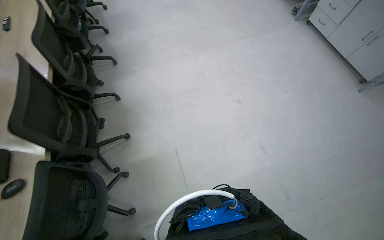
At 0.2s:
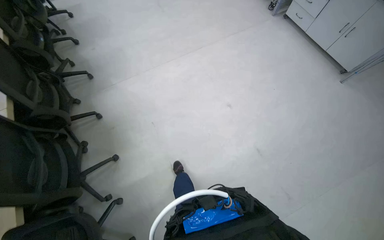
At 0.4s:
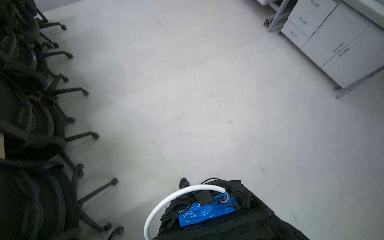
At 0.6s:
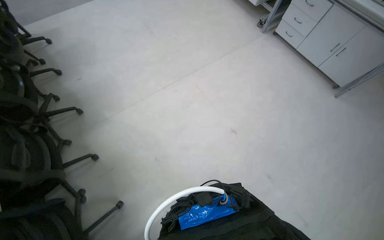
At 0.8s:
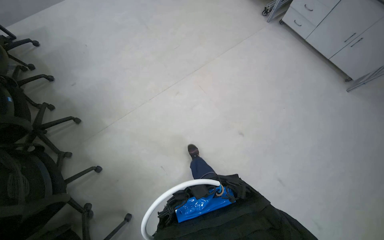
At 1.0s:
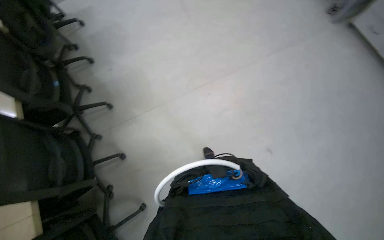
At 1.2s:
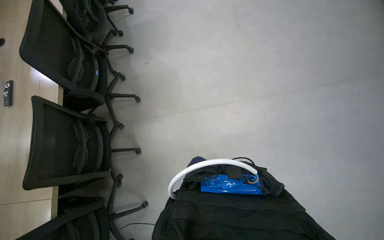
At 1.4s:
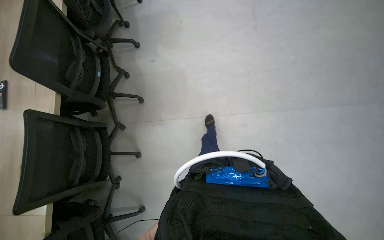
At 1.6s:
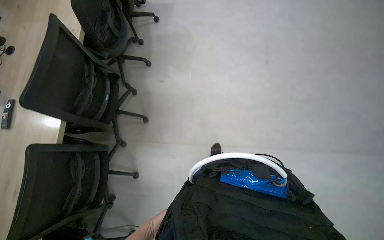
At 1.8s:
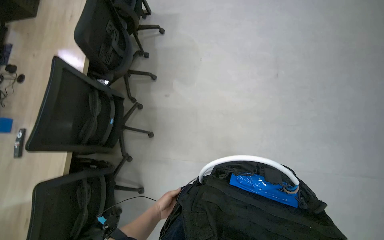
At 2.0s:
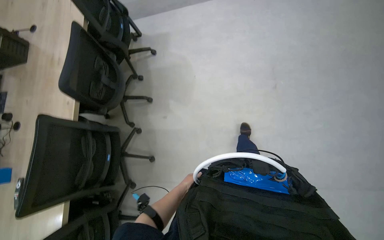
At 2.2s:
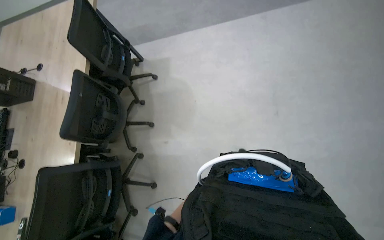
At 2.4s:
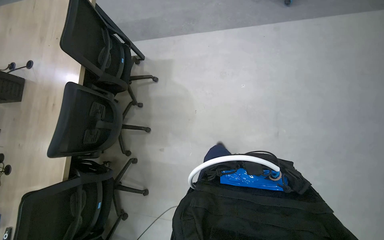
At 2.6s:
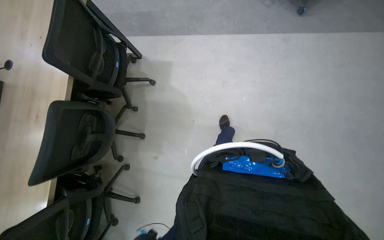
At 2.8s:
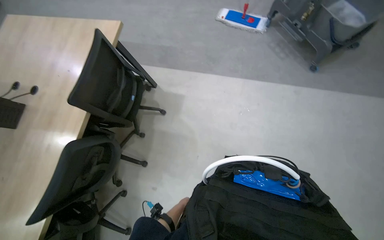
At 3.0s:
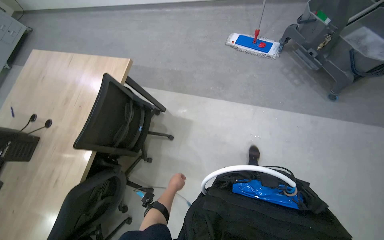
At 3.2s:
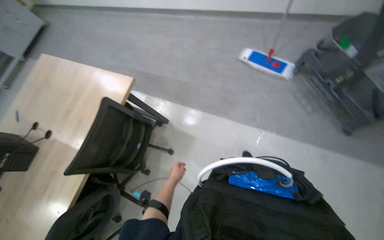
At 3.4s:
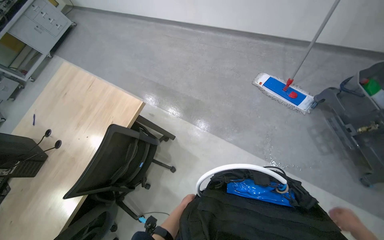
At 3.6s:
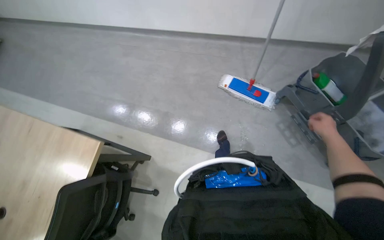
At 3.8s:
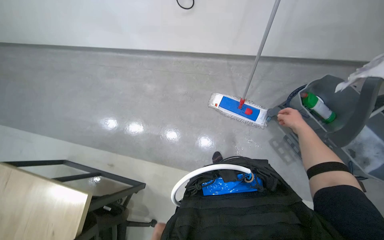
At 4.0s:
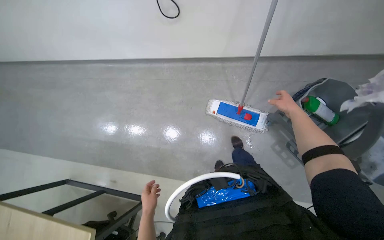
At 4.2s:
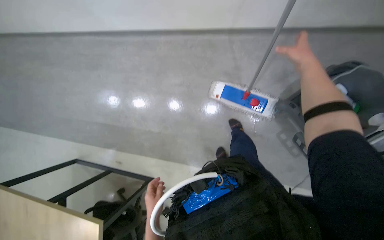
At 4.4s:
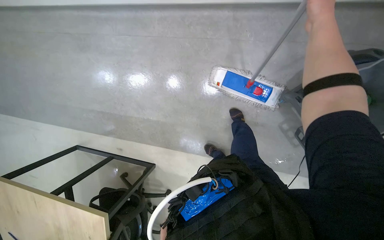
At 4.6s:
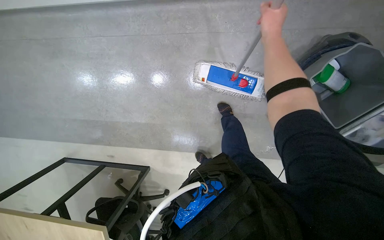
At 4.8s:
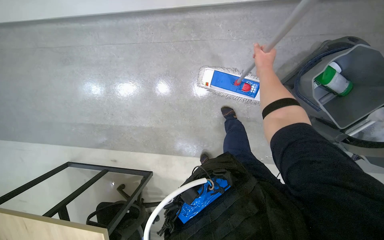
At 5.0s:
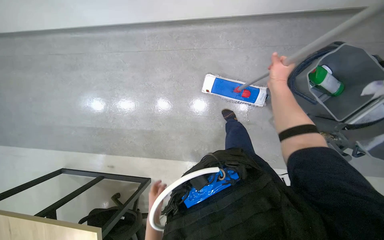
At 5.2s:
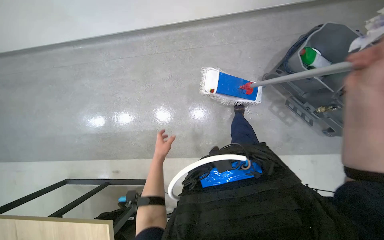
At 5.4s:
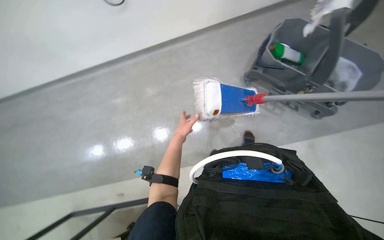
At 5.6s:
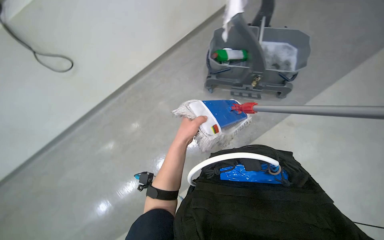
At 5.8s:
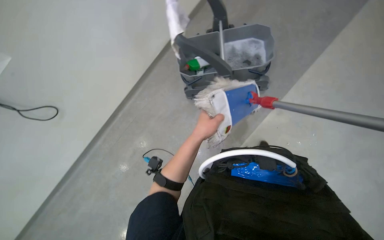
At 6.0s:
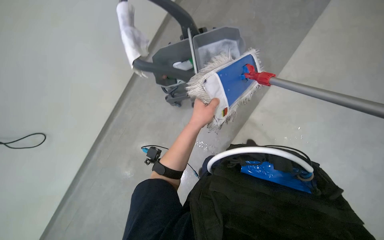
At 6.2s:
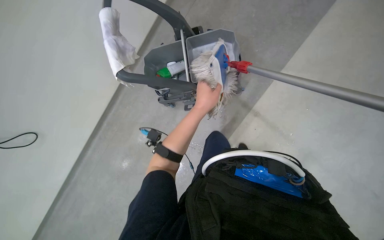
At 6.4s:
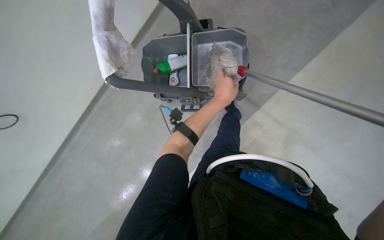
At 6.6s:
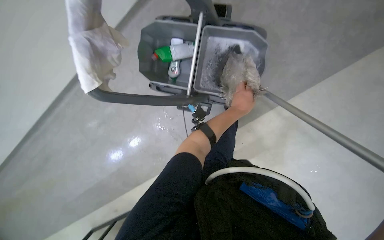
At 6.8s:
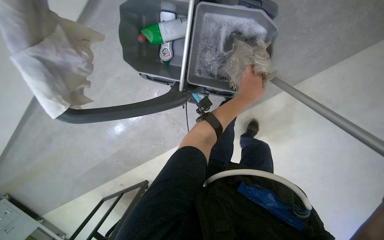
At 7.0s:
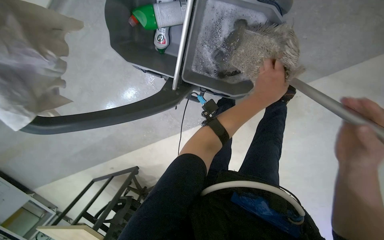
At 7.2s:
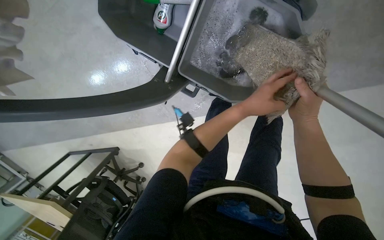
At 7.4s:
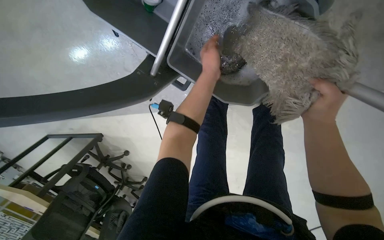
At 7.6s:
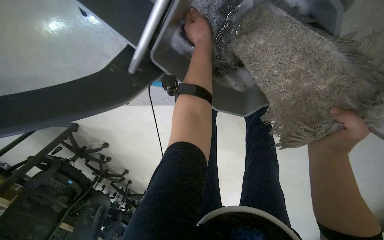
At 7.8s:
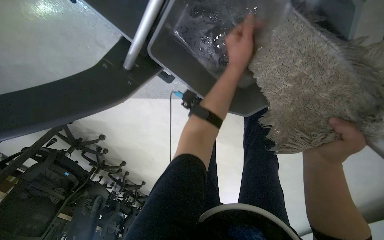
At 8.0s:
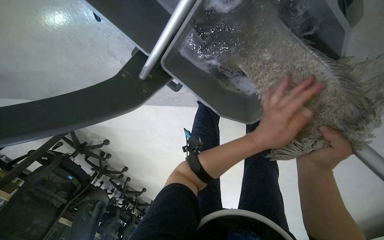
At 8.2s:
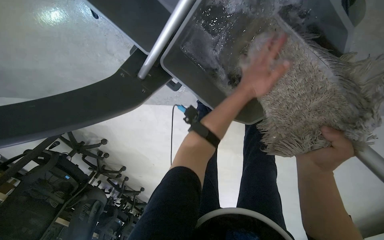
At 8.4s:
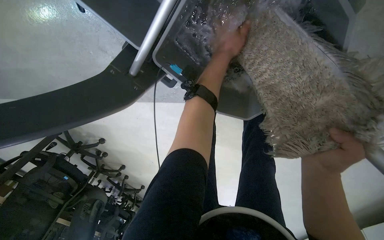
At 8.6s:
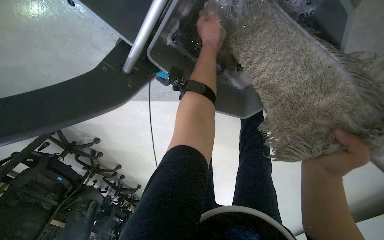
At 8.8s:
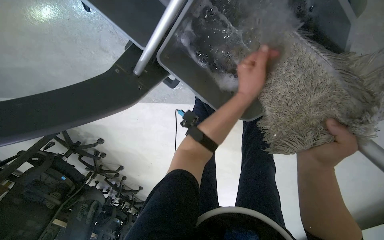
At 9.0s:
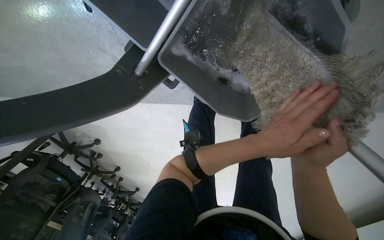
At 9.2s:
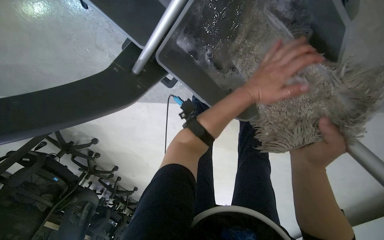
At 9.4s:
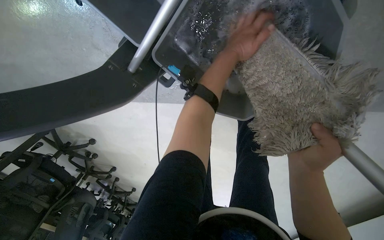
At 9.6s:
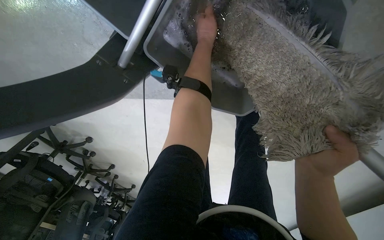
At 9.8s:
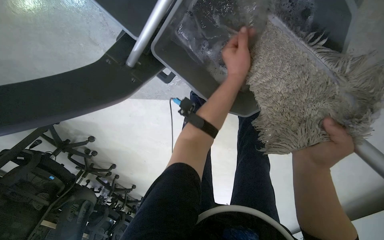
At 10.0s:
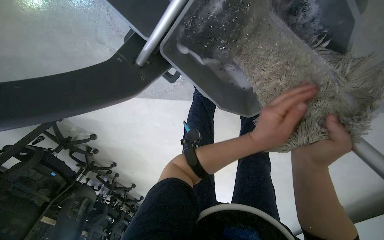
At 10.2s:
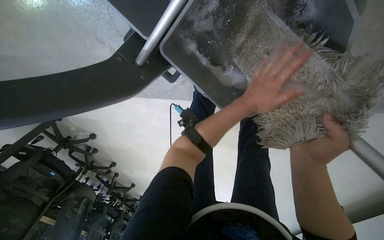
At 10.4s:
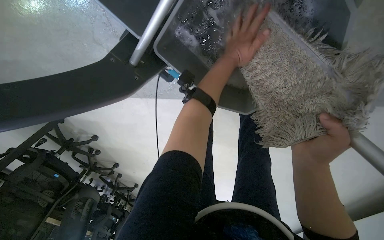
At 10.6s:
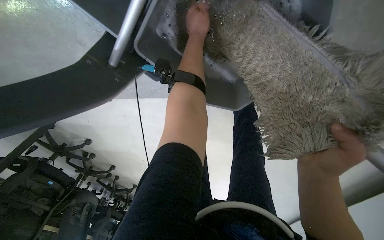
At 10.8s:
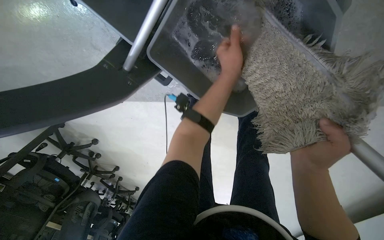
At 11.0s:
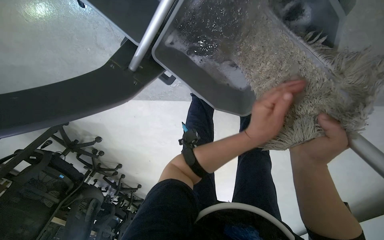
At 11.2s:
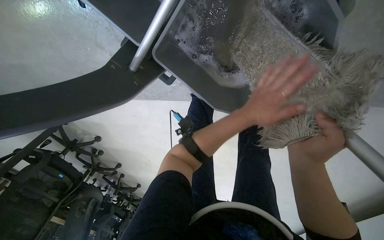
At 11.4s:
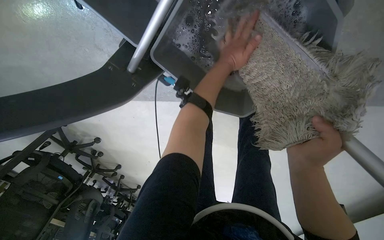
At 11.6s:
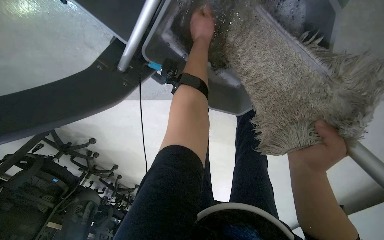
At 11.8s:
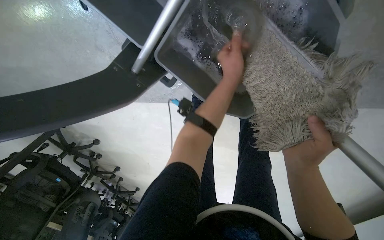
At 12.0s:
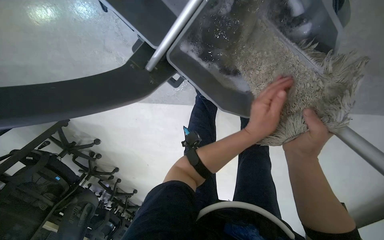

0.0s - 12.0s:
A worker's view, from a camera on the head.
Job: mopping floor.
The whole recording: Mopping the floor. The worker mops the floor using a flat mop and a cleaning cart.
0.0s - 1.6s: The camera travels roughly 1.5 m. The camera pitches downward, by roughly 15 degrees.
1.6s - 3.0s: The wearer moves approximately 1.5 m.
3.0s - 4.4s: The camera is carried about 1 m. The wearer looks roughly 15 degrees further downward.
4.4s - 6.0s: The wearer moves roughly 50 cm. The camera pitches upward, by about 30 degrees. Everything in view rotates about 50 degrees counterclockwise.
6.0s - 7.6s: The camera is carried some 60 cm. The camera sweeps to the right, by about 20 degrees. The view tilts about 35 degrees downward. The scene rotates clockwise by roughly 25 degrees.
7.6s - 9.0s: The left hand goes up and down the picture, about 30 cm each way, reversing 2 times.
9.0s - 10.4s: The left hand goes up and down the picture, approximately 30 cm each way, reversing 2 times.
10.4s - 12.0s: The left hand moves up and down the picture over approximately 30 cm, changing direction 3 times.

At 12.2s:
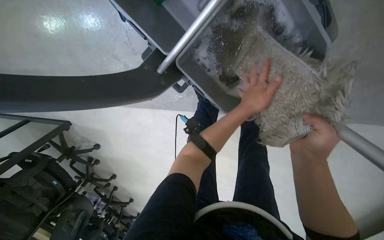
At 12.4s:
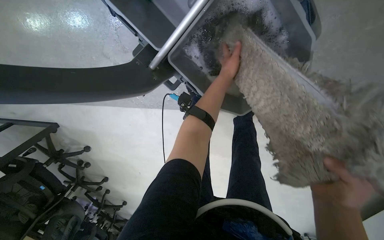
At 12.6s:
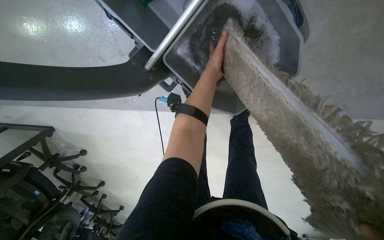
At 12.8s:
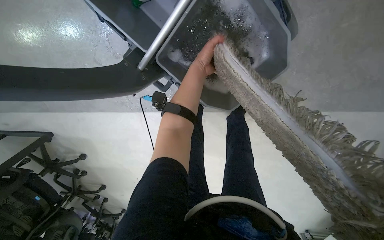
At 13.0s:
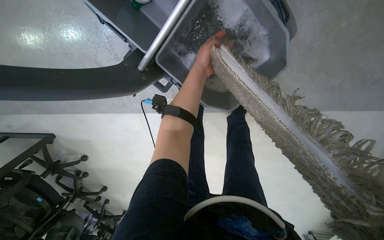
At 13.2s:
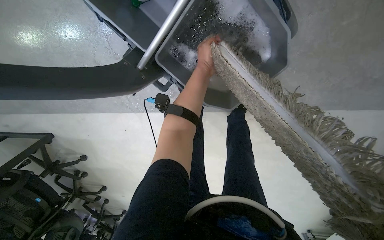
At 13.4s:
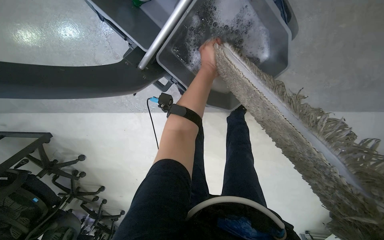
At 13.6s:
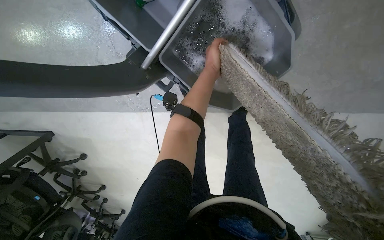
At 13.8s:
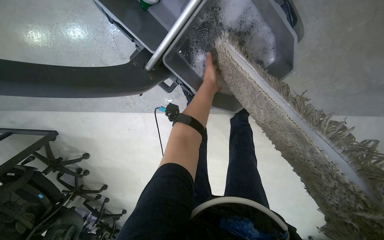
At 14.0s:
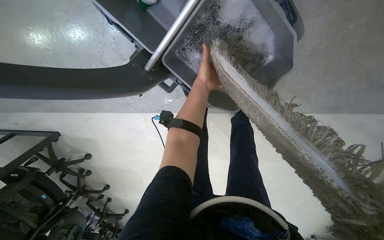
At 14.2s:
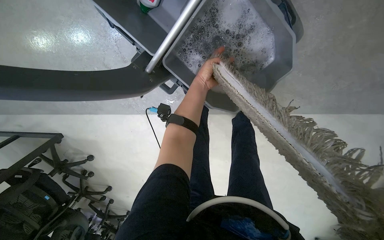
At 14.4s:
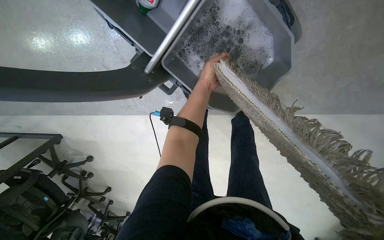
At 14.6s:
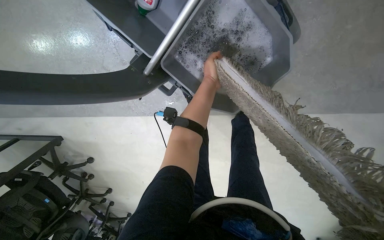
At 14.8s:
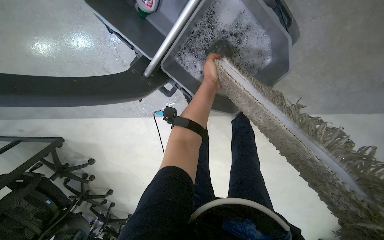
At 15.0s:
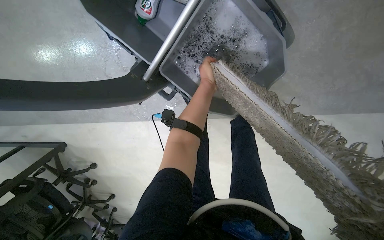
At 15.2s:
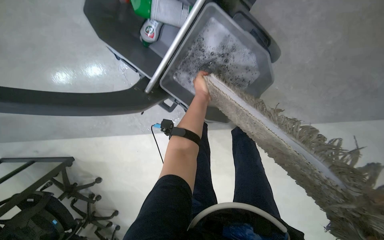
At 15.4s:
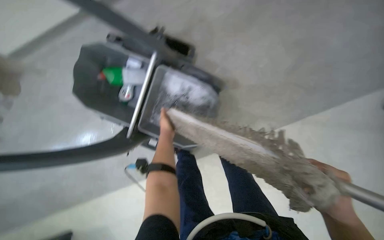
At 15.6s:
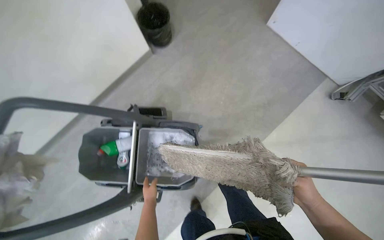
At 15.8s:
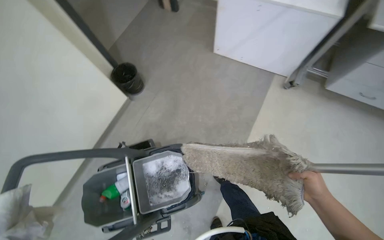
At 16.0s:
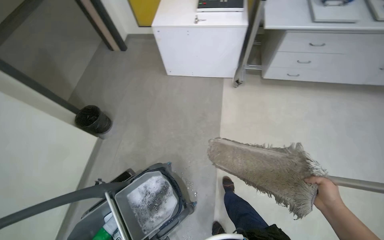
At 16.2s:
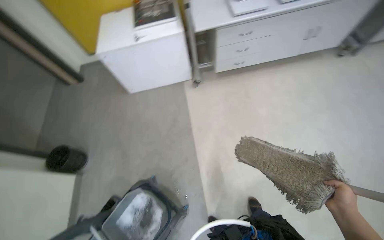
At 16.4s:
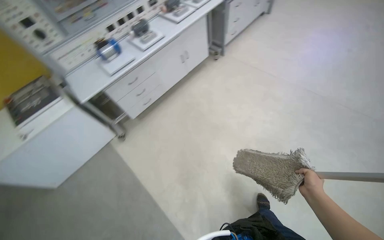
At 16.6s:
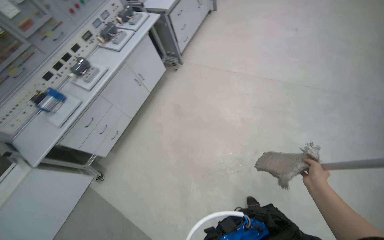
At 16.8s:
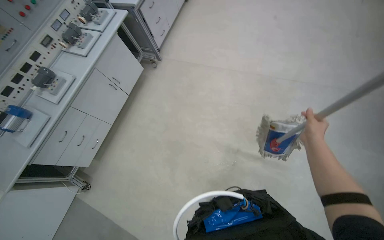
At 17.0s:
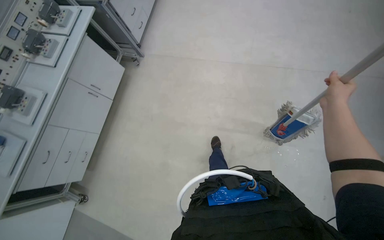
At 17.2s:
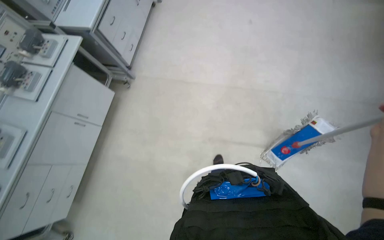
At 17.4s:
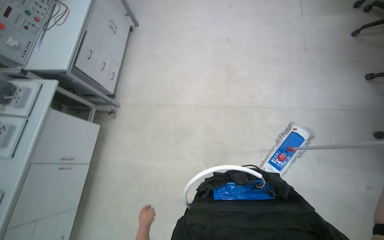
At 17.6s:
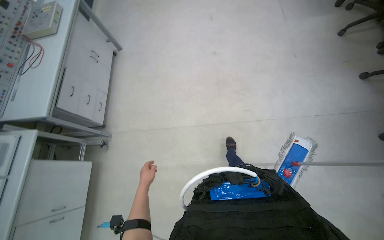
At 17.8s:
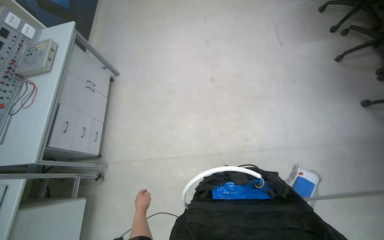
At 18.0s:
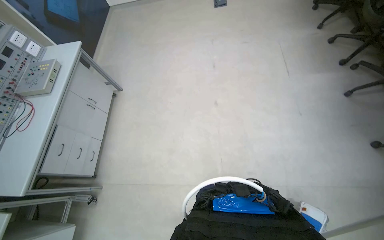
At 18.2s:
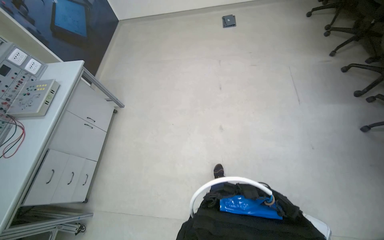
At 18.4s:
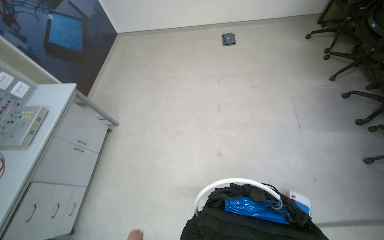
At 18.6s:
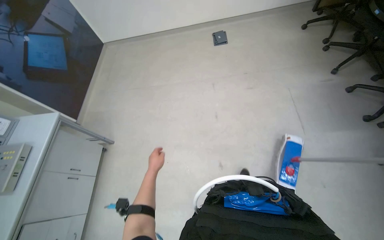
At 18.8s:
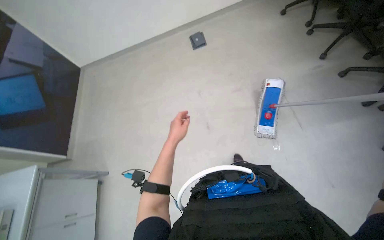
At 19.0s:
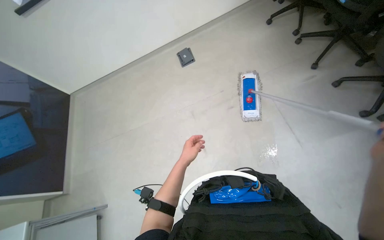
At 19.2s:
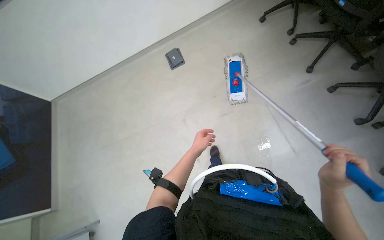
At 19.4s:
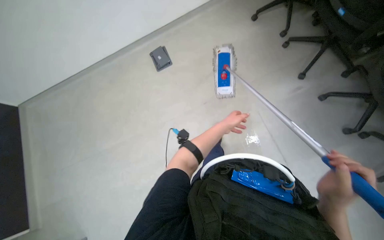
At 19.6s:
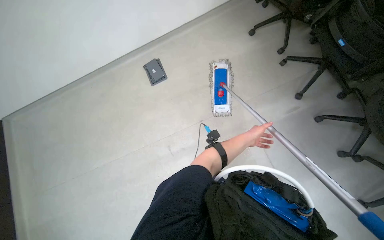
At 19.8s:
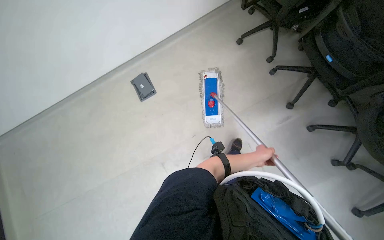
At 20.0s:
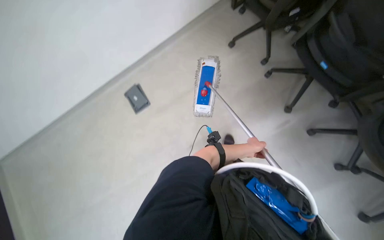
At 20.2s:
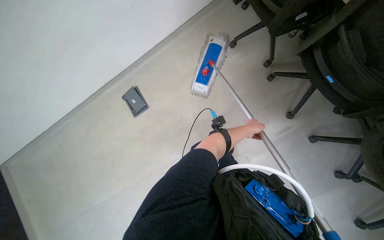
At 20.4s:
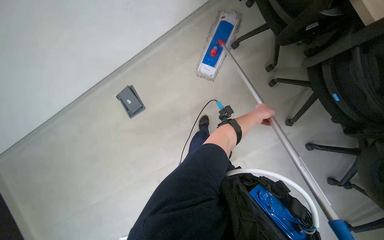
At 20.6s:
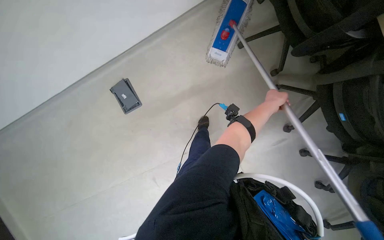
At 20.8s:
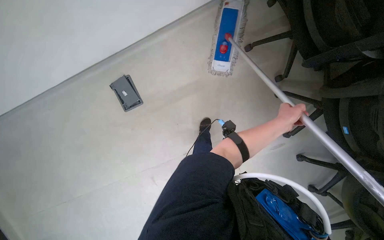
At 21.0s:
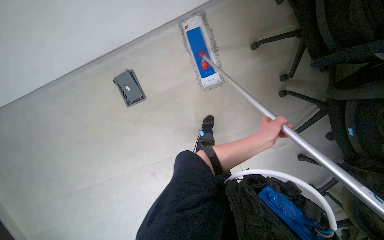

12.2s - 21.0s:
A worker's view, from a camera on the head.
Job: mopping floor.
The whole recording: Mopping the floor. The worker mops the floor using a flat mop and a cleaning cart.
12.2s - 13.6s: The left hand goes approximately 10 cm up the picture.
15.2s - 16.6s: The head travels some 90 cm. The camera pitches upward, by roughly 50 degrees. Everything in view rotates some 95 degrees counterclockwise.
16.6s - 18.0s: The camera travels roughly 1.5 m. The head rotates roughly 30 degrees to the right.
19.6s - 21.0s: The camera is carried about 90 cm. The view tips downward by some 25 degrees.
